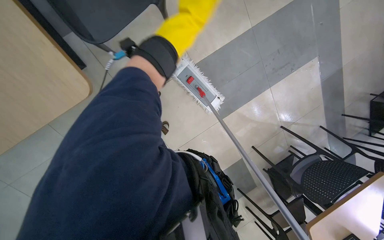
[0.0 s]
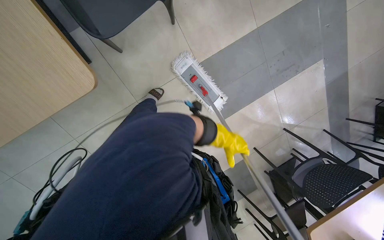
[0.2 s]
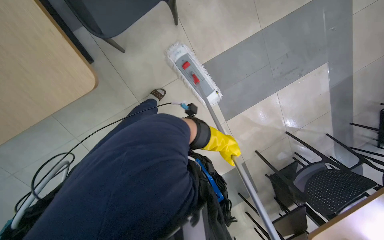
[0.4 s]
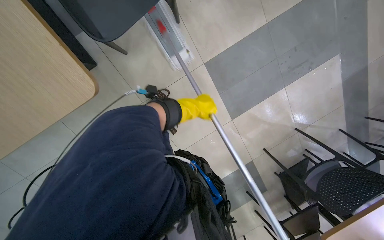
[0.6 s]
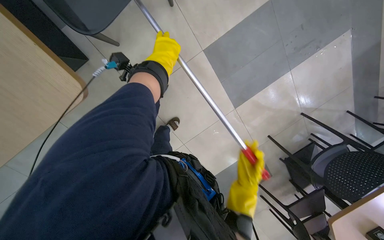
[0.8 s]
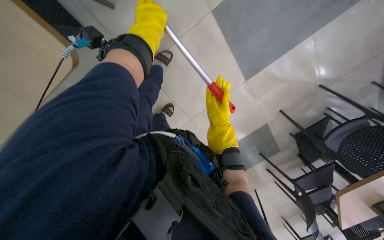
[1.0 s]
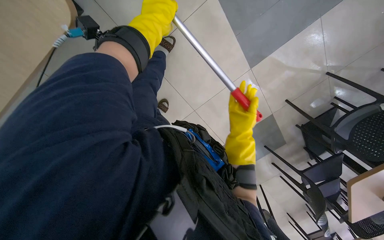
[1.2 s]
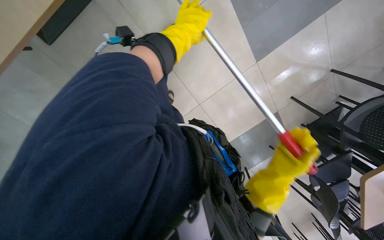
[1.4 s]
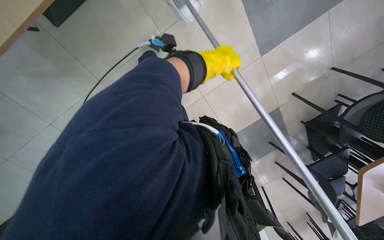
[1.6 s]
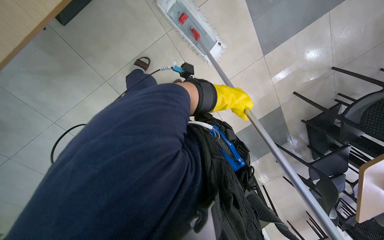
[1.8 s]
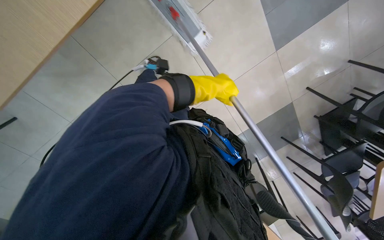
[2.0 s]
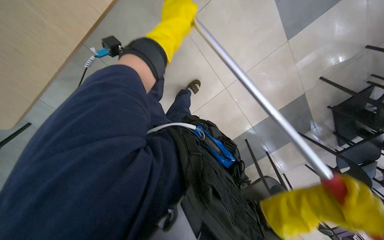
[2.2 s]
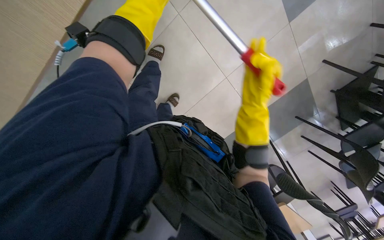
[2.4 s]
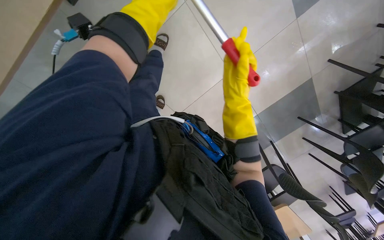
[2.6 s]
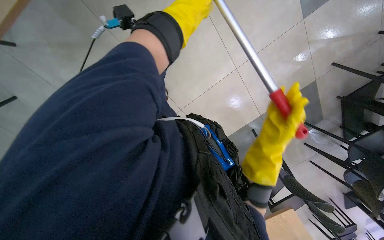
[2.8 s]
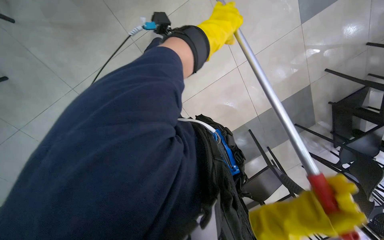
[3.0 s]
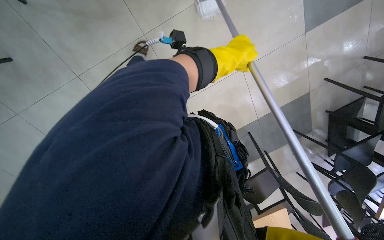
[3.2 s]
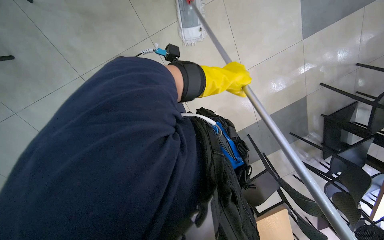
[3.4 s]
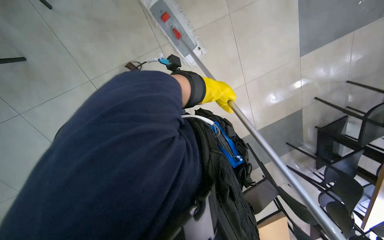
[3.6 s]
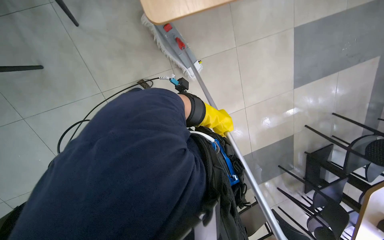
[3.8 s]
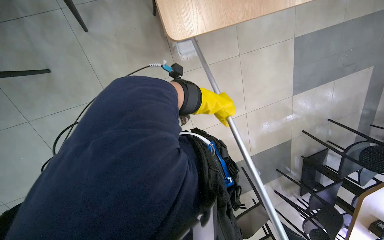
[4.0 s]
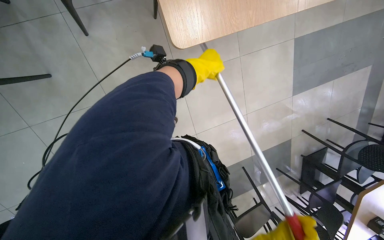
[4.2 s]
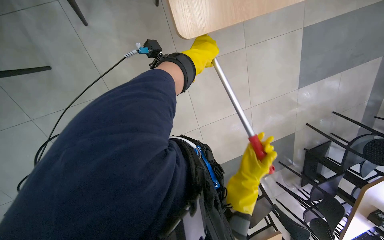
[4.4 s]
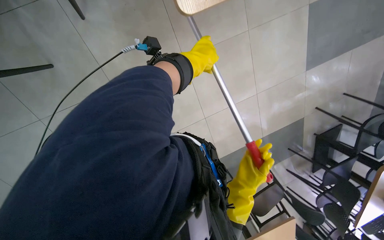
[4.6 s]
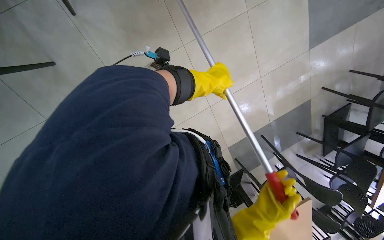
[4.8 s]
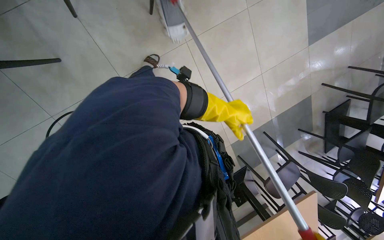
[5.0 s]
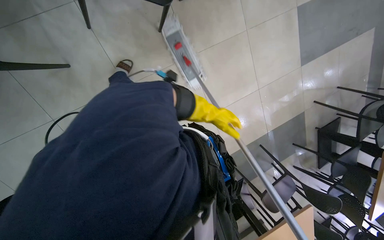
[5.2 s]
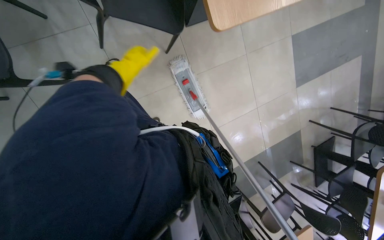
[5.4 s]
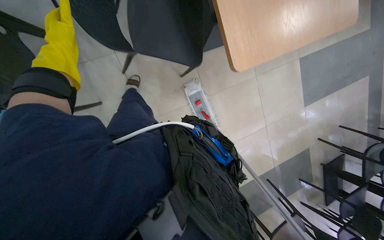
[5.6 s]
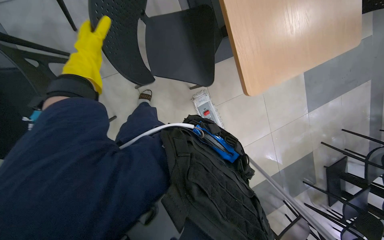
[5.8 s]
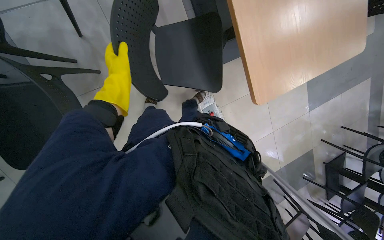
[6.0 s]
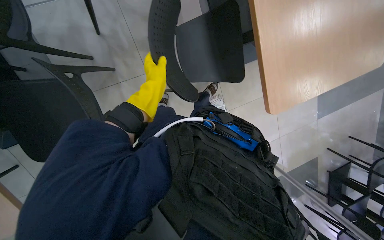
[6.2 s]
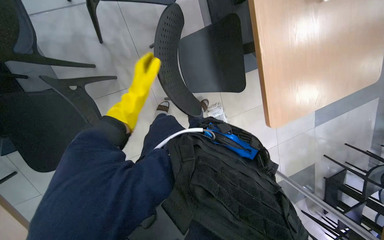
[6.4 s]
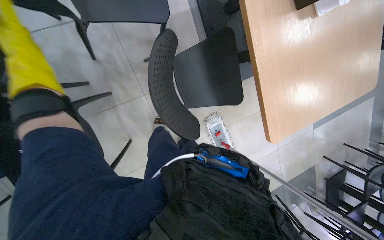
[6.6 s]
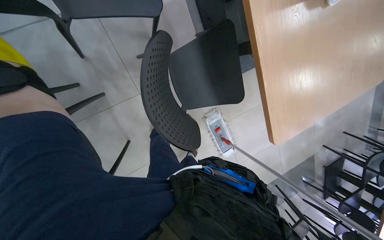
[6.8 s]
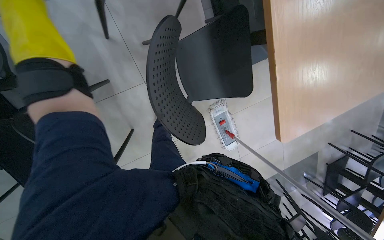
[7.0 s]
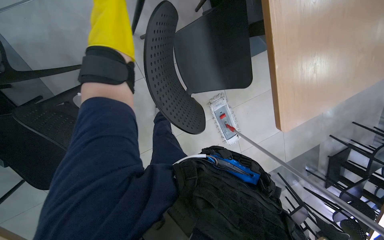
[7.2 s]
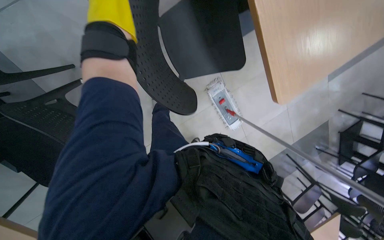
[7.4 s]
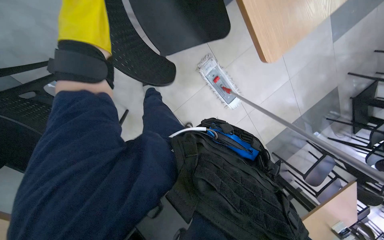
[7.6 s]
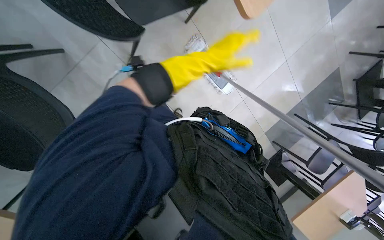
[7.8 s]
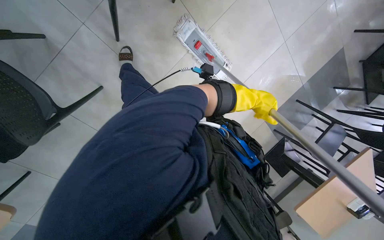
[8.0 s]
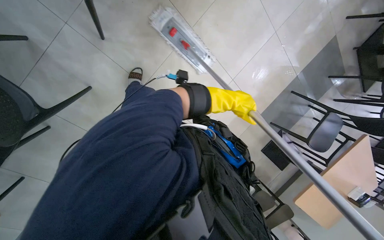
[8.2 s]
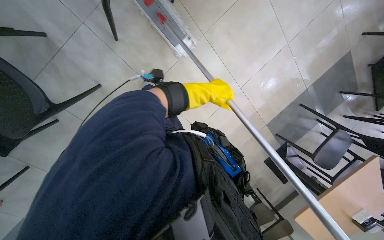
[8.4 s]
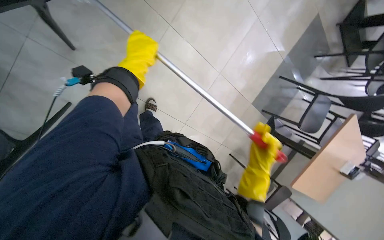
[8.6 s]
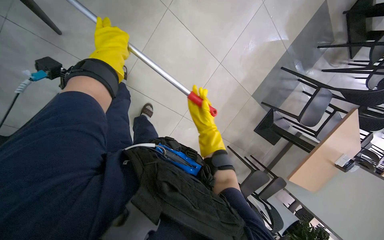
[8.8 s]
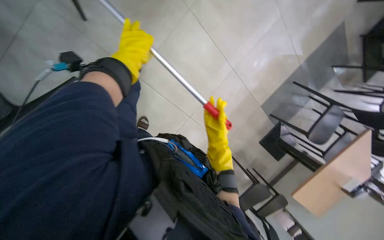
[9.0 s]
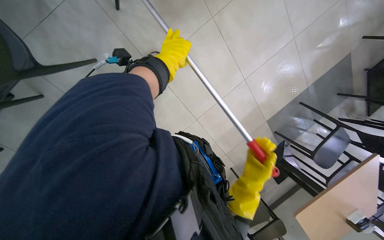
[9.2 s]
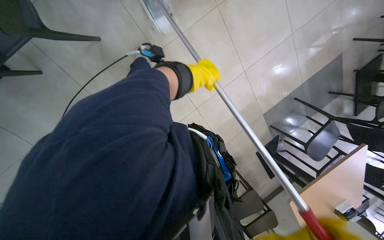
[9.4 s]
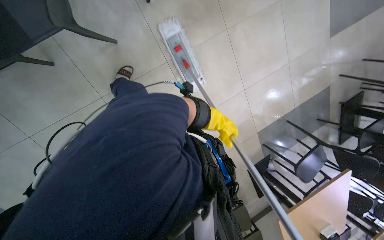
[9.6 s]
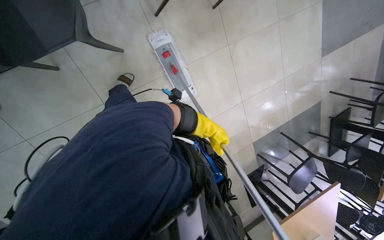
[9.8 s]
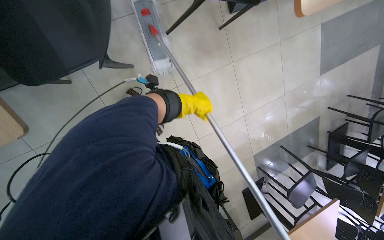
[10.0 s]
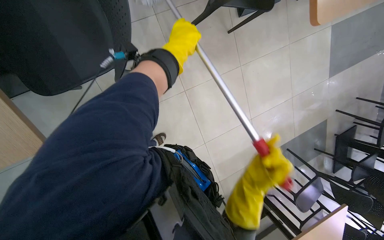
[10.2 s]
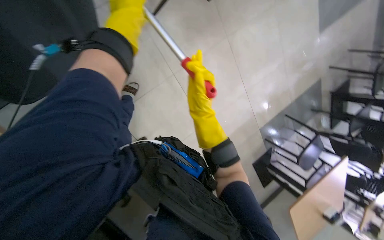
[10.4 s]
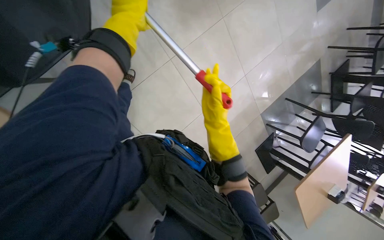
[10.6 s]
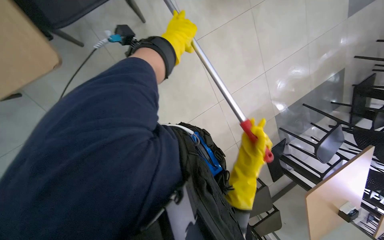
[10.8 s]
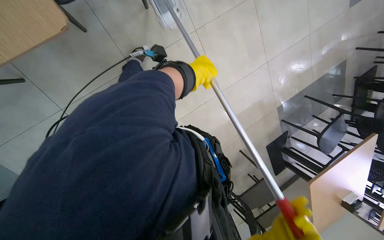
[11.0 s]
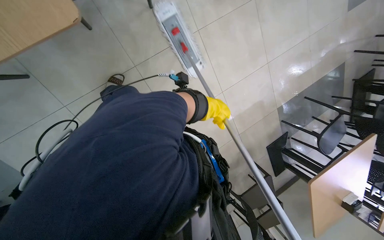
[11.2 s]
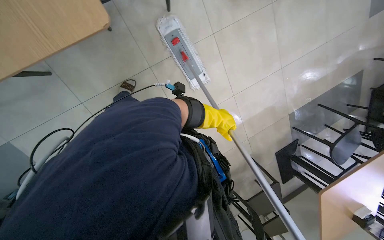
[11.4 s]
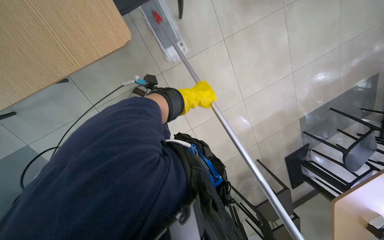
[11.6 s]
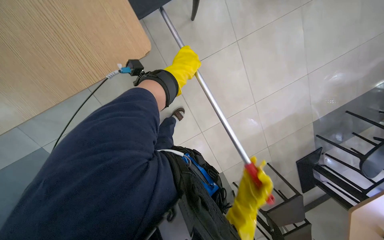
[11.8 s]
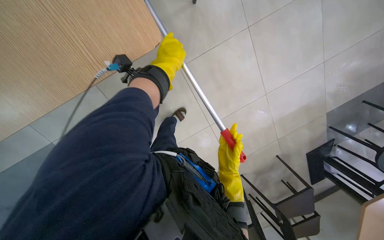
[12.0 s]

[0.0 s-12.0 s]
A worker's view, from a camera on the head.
Job: mopping floor.
The whole recording: Mopping cafeteria floor. The worker mops the cafeteria floor with a flat mop.
1.6 to 3.0 s: The wearer moves approximately 40 cm.
3.0 to 4.4 s: The left hand travels down the picture and back again, roughly 10 cm each way.
4.4 to 6.0 s: The camera is carried about 50 cm.
6.0 to 7.6 s: The view tilts roughly 15 degrees downward.
9.0 to 10.4 s: The left hand shifts about 25 cm up the picture and nearer to the camera, and travels to the right and back again, approximately 5 cm each way.
10.4 to 12.0 s: The left hand moves down the picture and farther from the camera, approximately 40 cm, and reaches approximately 5 cm to the right, then returns.

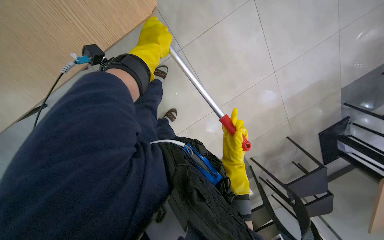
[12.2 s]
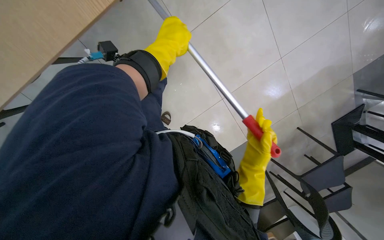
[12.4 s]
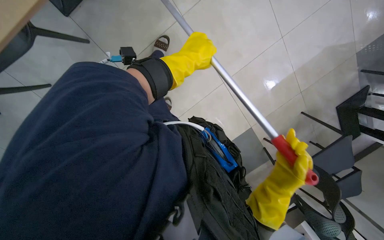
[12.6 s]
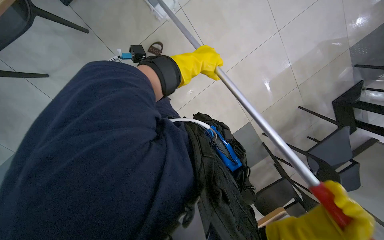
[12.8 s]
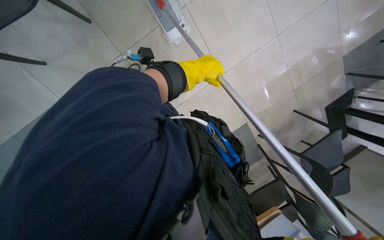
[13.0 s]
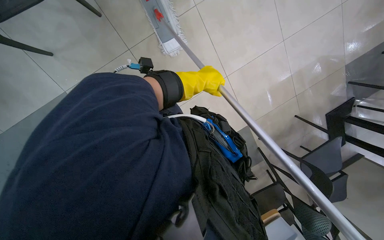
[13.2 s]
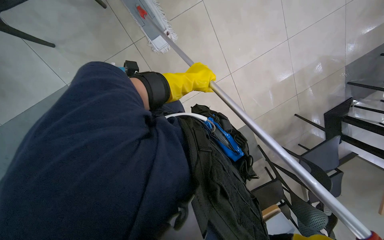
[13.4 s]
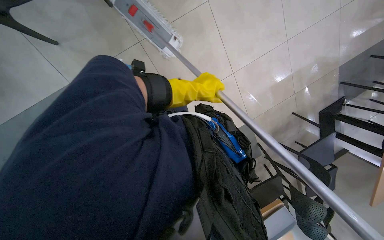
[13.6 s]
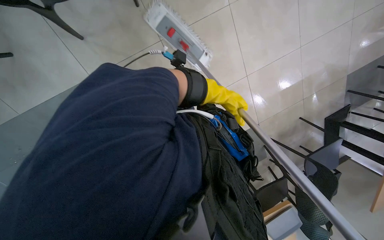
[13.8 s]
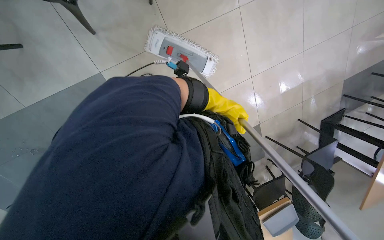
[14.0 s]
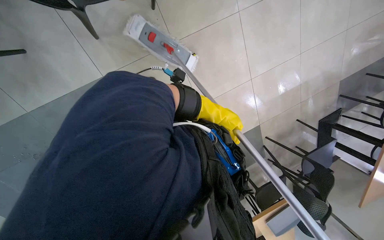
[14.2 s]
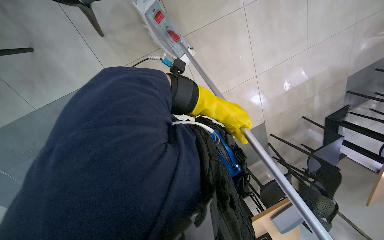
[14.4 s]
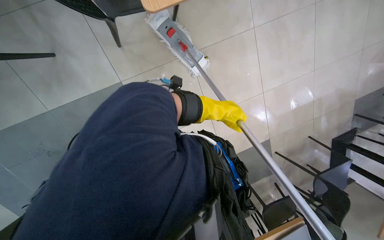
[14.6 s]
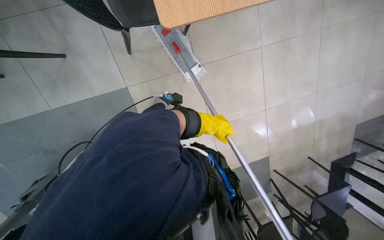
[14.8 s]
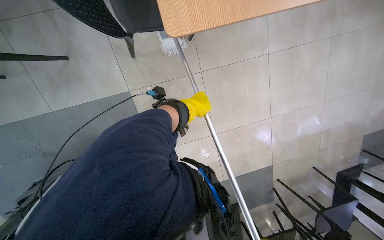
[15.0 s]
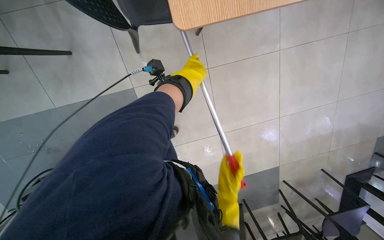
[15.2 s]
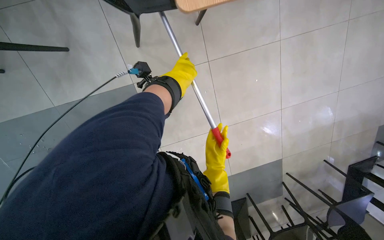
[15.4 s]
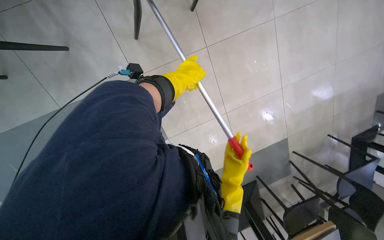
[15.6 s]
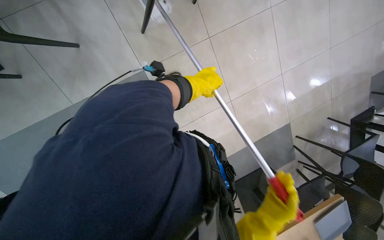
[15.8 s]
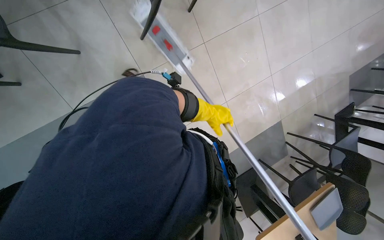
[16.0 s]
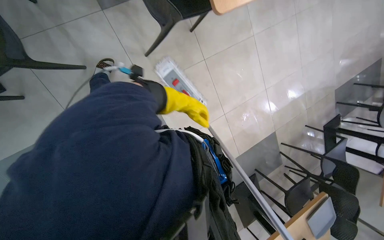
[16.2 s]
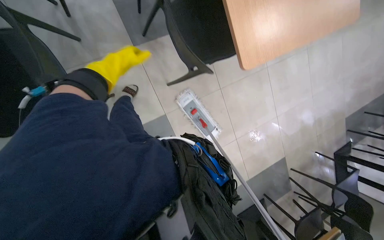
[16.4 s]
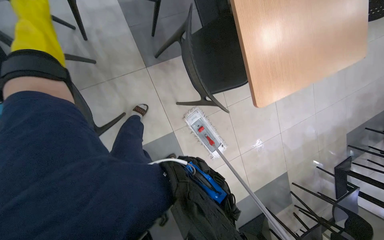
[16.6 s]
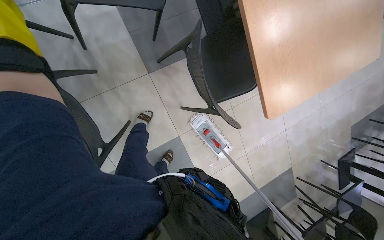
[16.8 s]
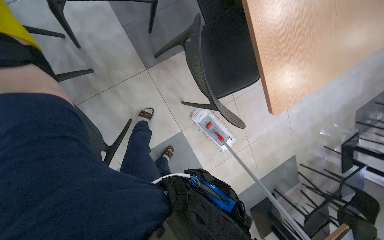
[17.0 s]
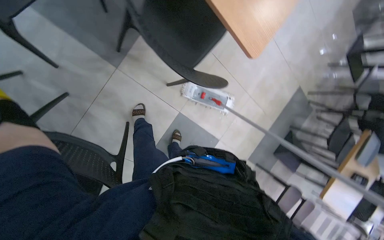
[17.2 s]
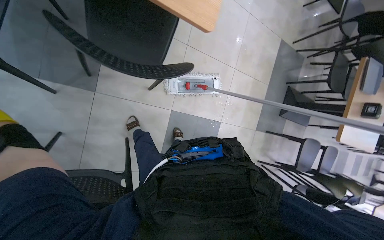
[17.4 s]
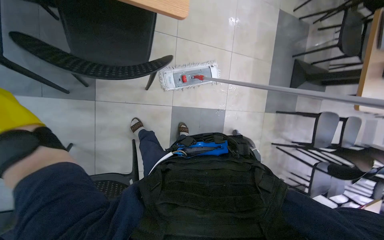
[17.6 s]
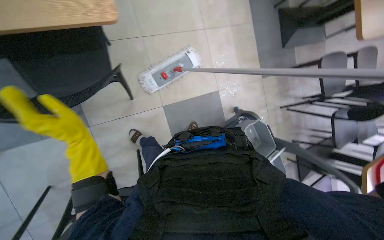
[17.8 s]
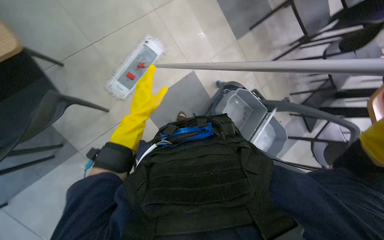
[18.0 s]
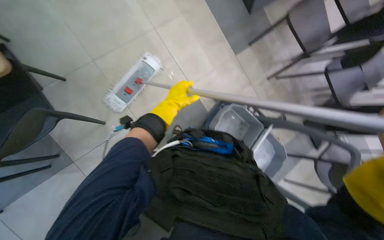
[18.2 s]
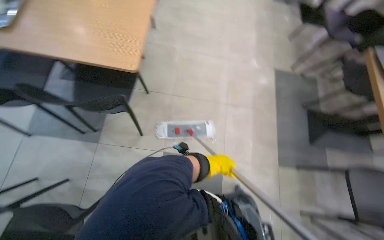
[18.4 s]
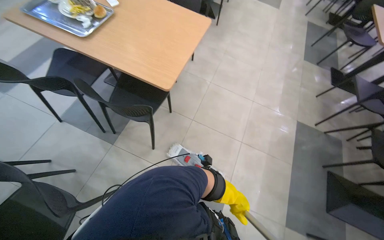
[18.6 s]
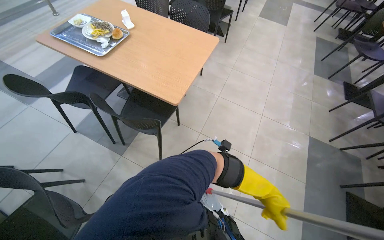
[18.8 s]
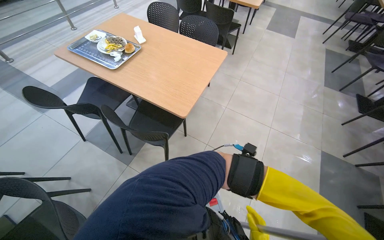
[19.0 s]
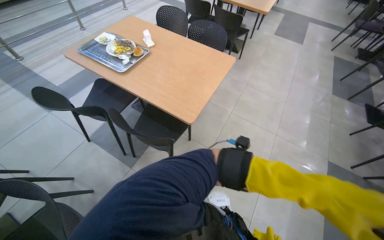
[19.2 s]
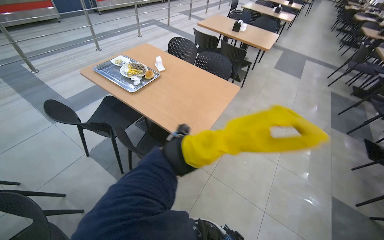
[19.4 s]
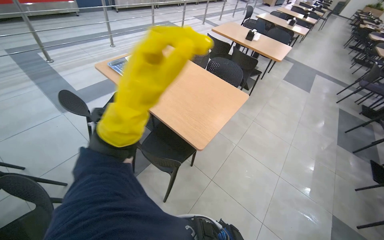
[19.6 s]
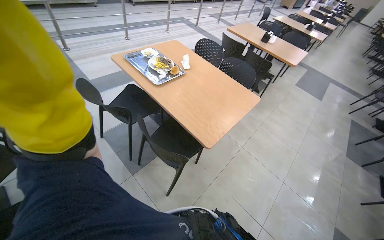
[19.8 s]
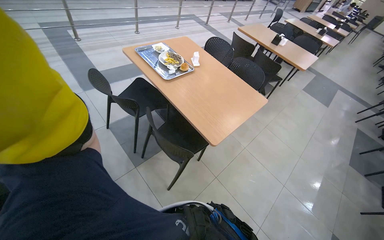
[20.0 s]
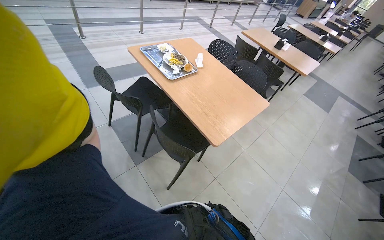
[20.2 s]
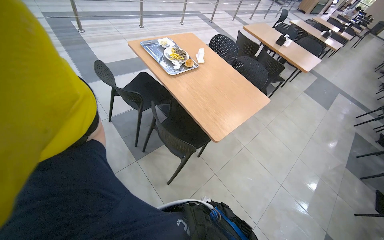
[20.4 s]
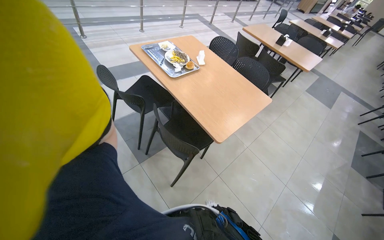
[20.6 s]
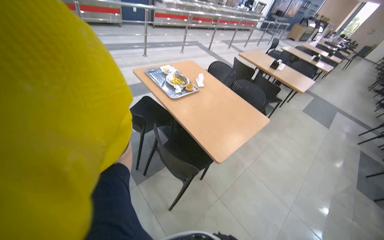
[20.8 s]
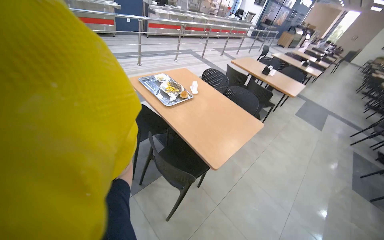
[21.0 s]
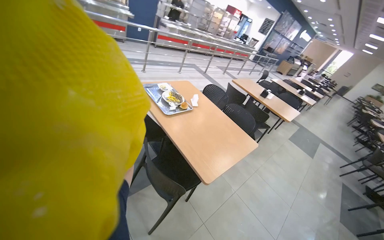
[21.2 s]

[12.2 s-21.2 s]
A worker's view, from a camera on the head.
Job: mopping floor.
The whole recording: Mopping cafeteria floor. The worker mops the cafeteria floor with a flat mop.
12.2 to 13.8 s: The left hand moves farther from the camera and down the picture, about 25 cm.
13.8 to 15.2 s: The left hand is displaced to the left and up the picture by about 40 cm.
15.2 to 16.6 s: The wearer moves roughly 60 cm.
16.6 to 18.2 s: The camera is carried some 50 cm. The view pans to the left by some 20 degrees. The camera pitches downward, by roughly 30 degrees. Everything in view rotates roughly 95 degrees counterclockwise.
18.2 to 19.8 s: The wearer looks approximately 65 degrees further to the left. The wearer looks approximately 45 degrees further upward.
19.8 to 21.2 s: The view tilts roughly 15 degrees upward.
